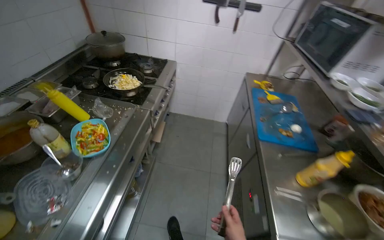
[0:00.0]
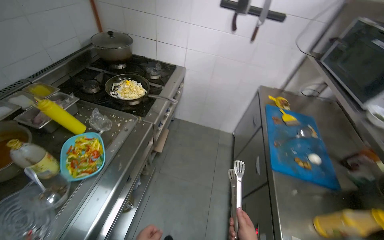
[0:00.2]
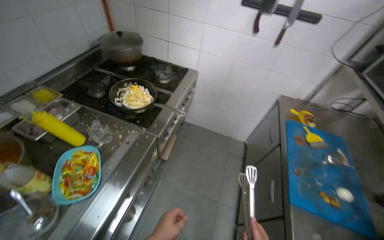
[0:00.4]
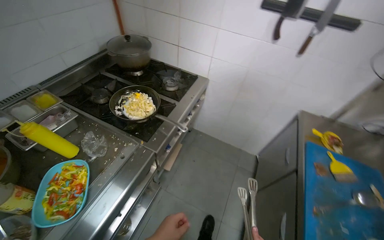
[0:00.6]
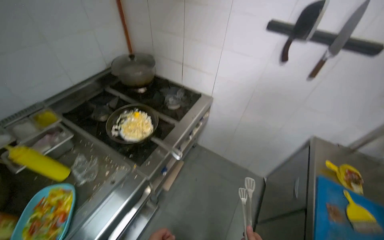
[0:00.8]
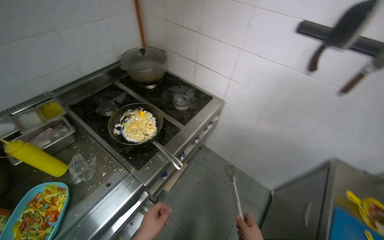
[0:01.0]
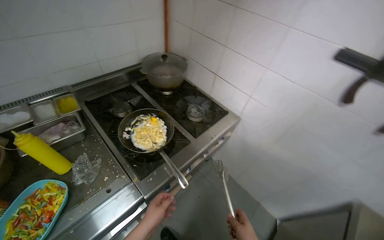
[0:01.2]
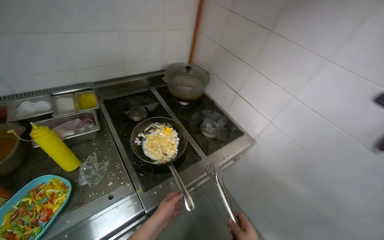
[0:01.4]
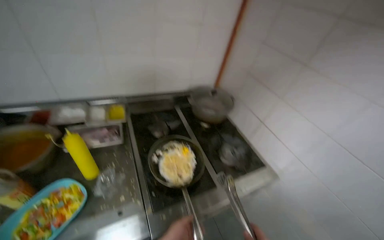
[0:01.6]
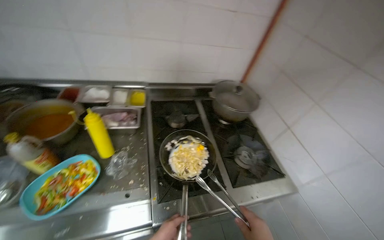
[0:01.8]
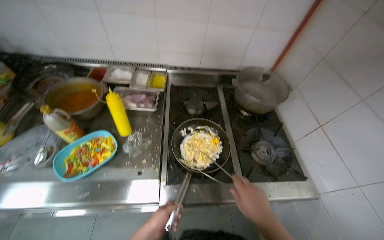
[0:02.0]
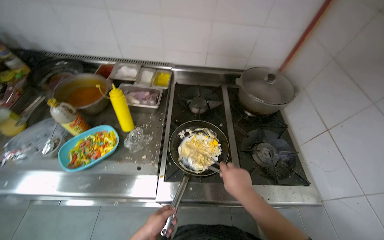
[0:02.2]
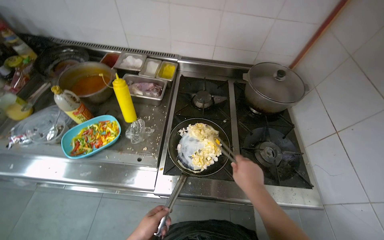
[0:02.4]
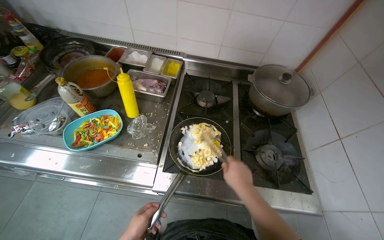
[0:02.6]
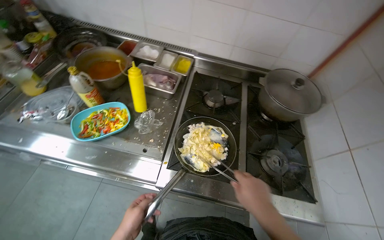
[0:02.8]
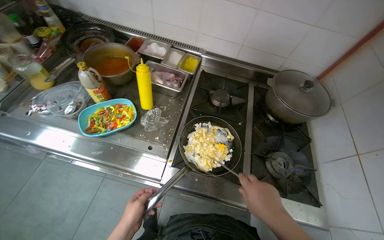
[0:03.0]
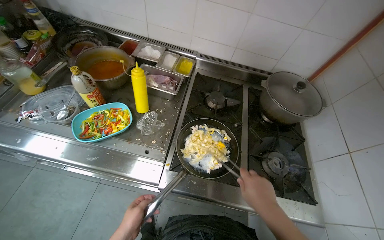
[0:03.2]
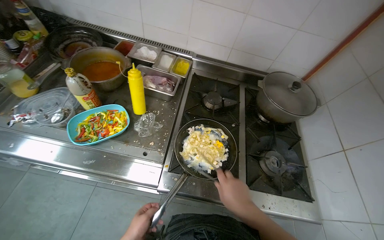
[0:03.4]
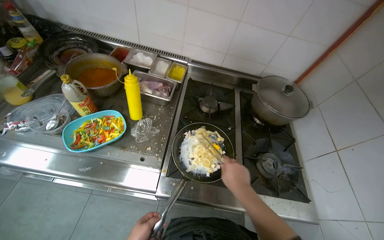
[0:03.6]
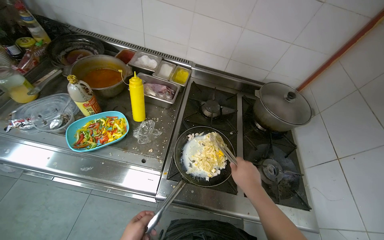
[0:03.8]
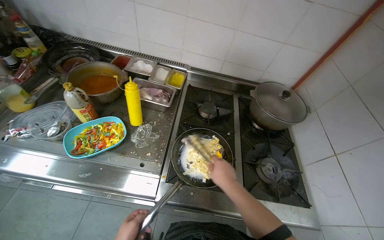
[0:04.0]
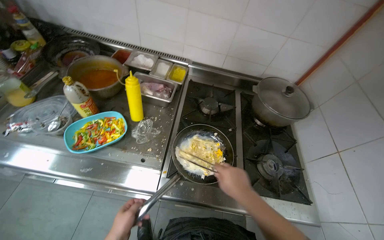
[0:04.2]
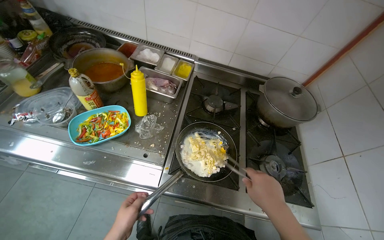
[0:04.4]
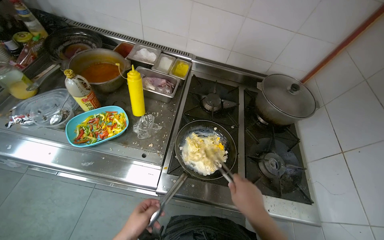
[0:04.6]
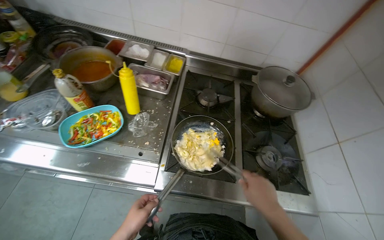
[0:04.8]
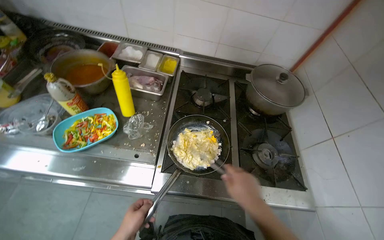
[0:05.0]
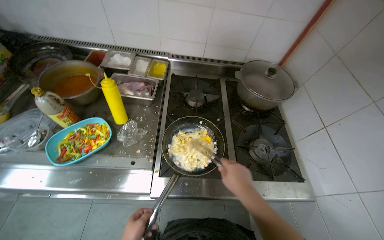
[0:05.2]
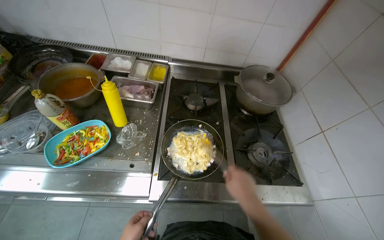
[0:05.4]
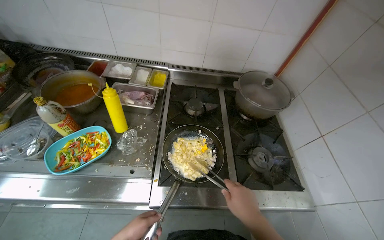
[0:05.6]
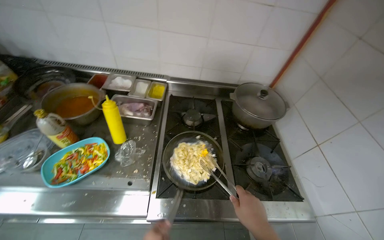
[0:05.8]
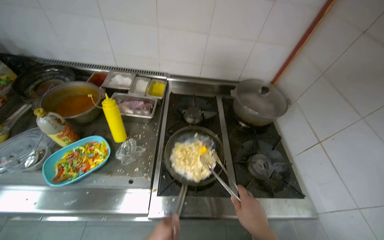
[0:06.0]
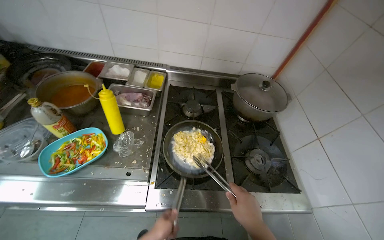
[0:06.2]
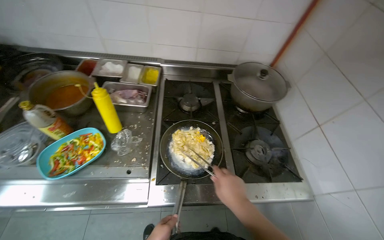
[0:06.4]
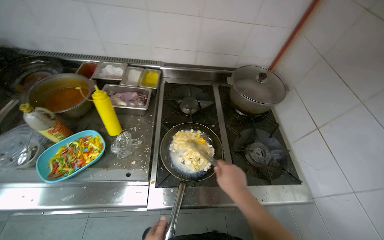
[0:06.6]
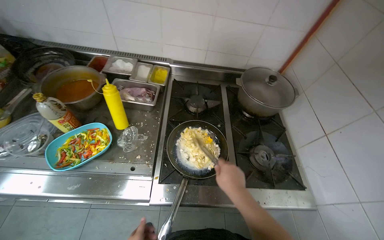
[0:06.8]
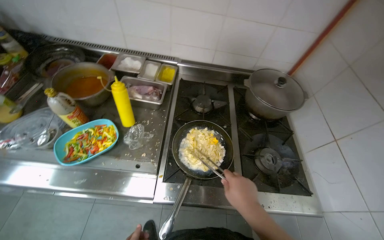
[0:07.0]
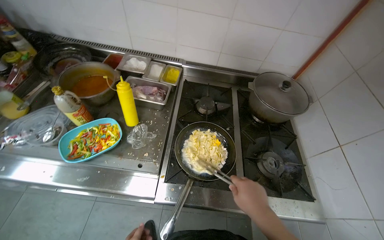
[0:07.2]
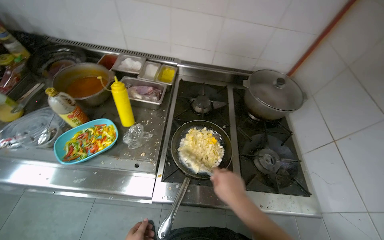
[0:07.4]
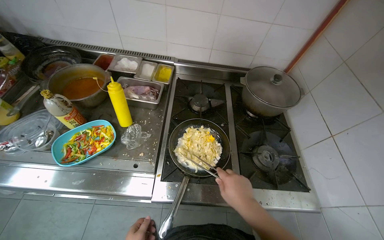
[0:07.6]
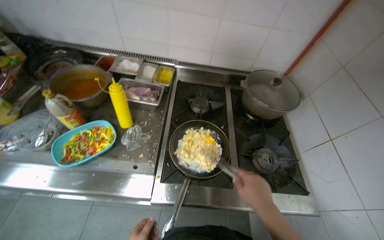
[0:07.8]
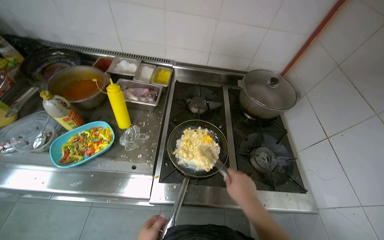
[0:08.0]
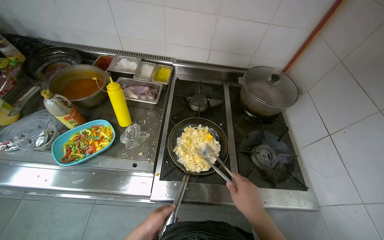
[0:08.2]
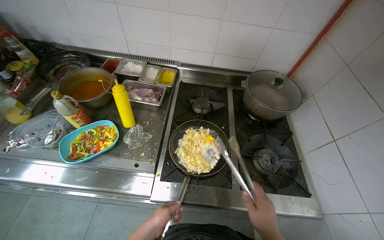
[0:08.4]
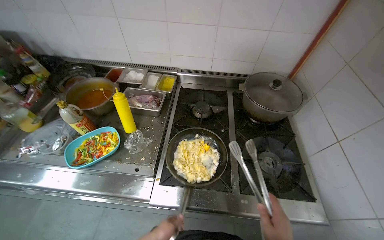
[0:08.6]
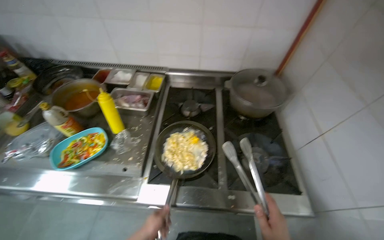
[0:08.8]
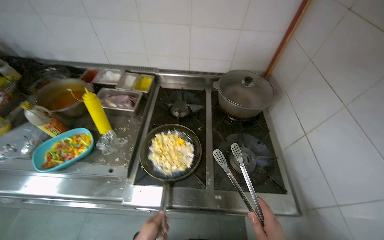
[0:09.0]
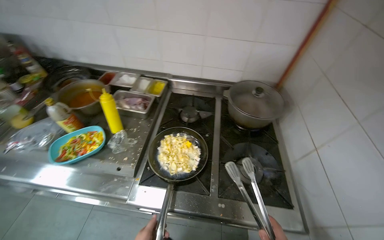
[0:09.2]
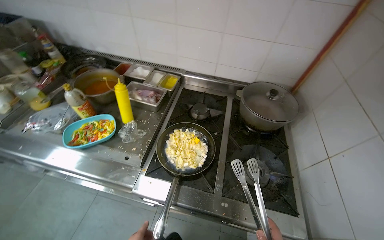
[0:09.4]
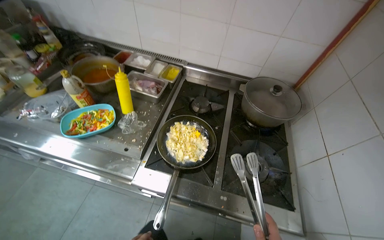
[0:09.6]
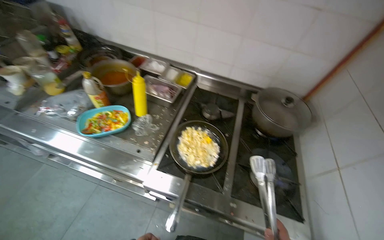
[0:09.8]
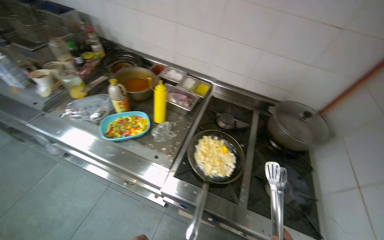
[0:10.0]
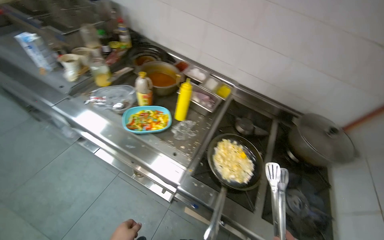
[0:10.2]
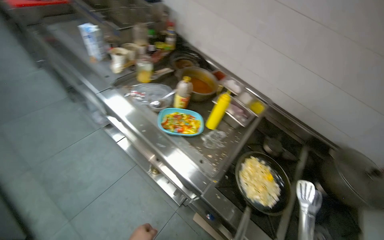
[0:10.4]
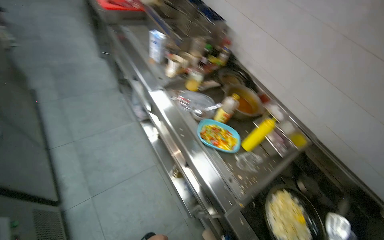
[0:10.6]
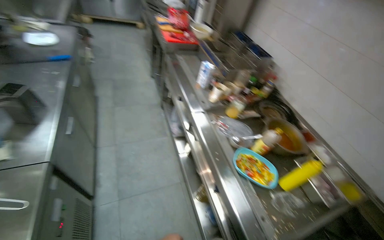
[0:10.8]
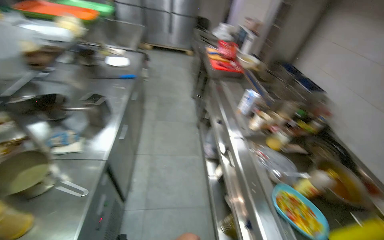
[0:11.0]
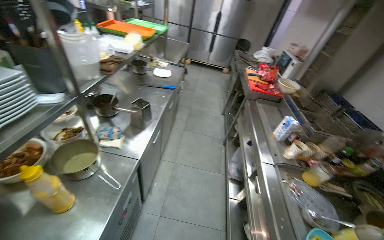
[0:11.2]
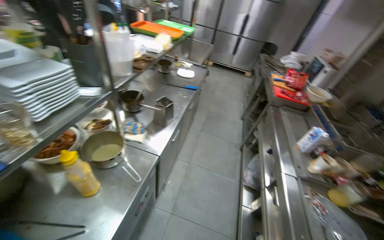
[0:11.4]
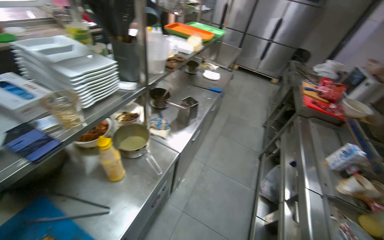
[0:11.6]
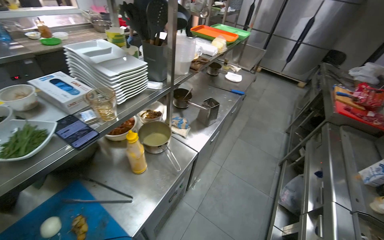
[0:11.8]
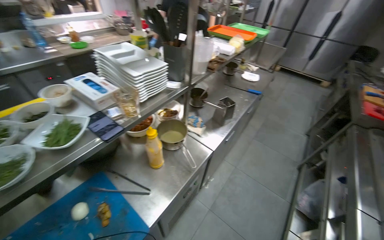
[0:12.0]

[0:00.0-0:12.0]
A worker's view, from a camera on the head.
Job: cooking food.
The whole recording: Stirring ingredients in pan. The worker stirs ingredients in a pan on the stove using tongs.
0:00.0 to 0:01.6: The wearer moves about 80 cm. The wearer looks approximately 55 degrees further to the left.
0:01.6 to 0:03.0: The wearer looks some 40 degrees further to the left.
0:09.0 to 0:10.4: The camera is carried to the left, approximately 40 cm. The wearer's head swings about 35 degrees to the left.
0:10.4 to 0:12.0: The head turns to the left by about 85 degrees. The camera pitches upward, by approximately 25 degrees.

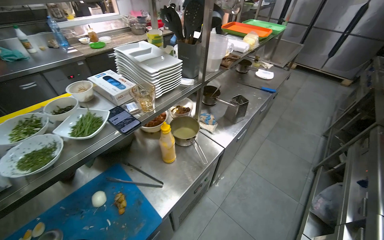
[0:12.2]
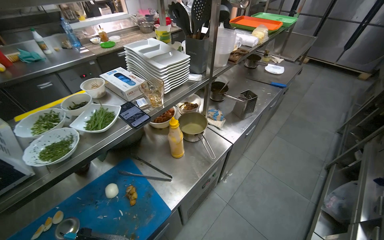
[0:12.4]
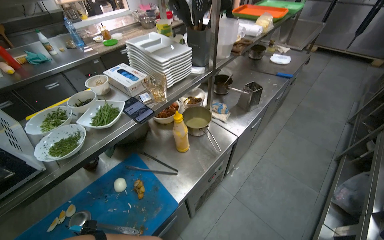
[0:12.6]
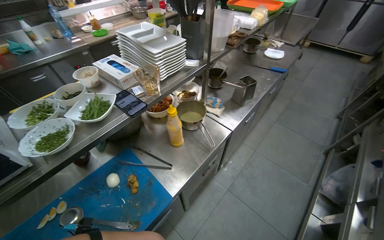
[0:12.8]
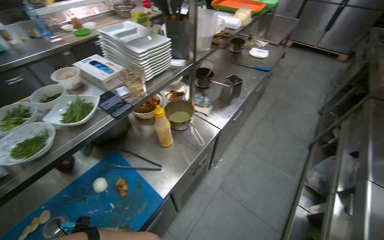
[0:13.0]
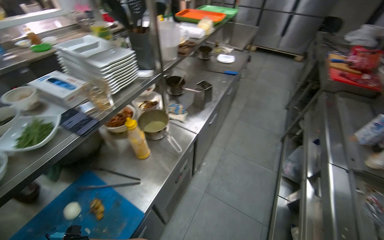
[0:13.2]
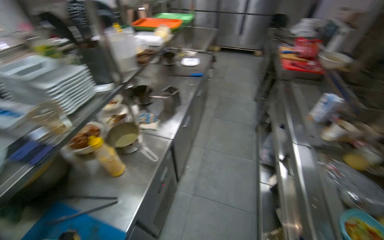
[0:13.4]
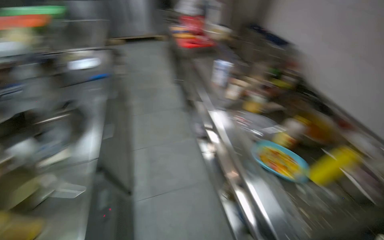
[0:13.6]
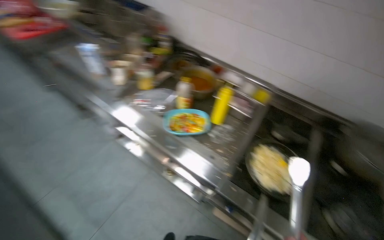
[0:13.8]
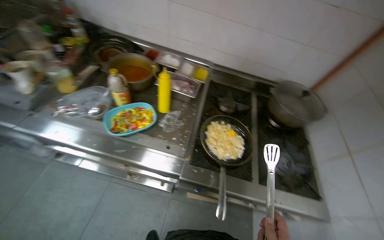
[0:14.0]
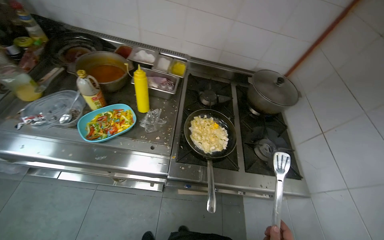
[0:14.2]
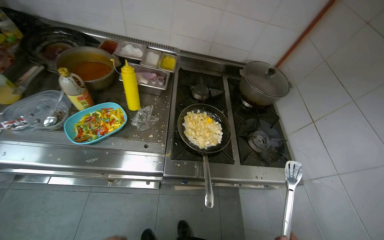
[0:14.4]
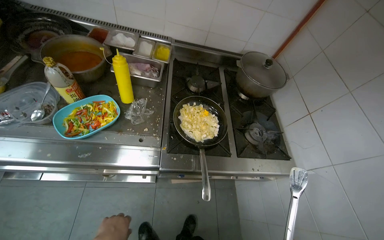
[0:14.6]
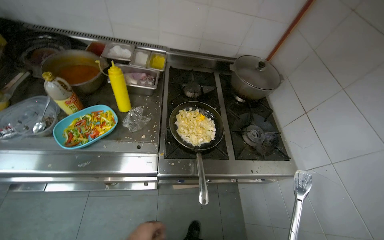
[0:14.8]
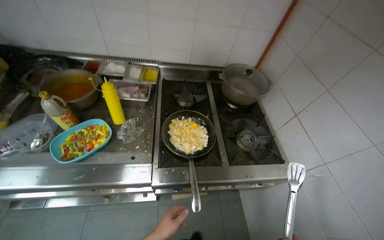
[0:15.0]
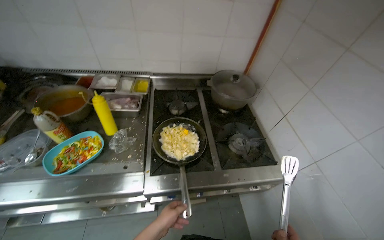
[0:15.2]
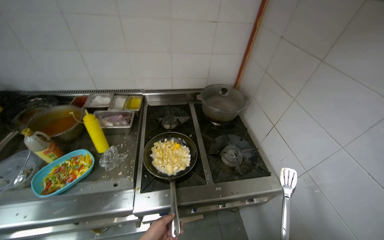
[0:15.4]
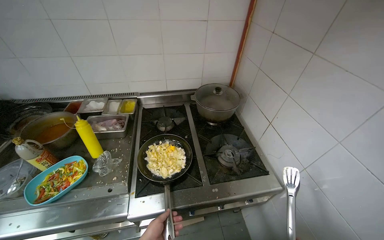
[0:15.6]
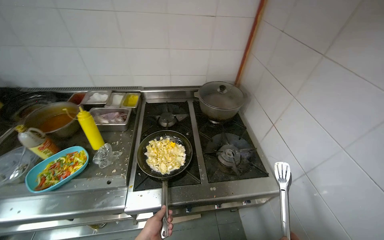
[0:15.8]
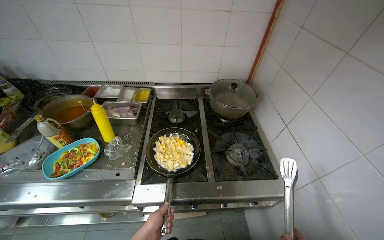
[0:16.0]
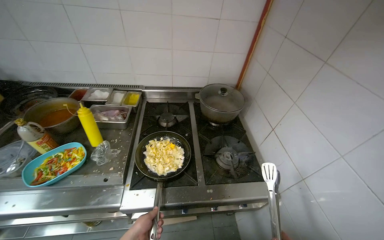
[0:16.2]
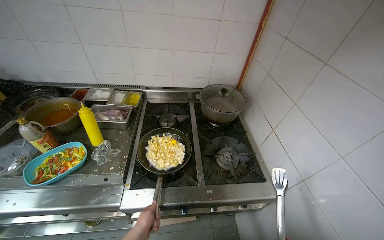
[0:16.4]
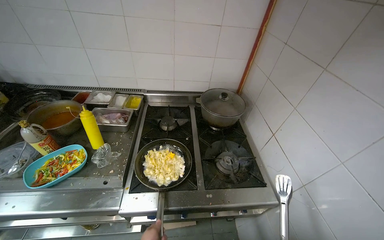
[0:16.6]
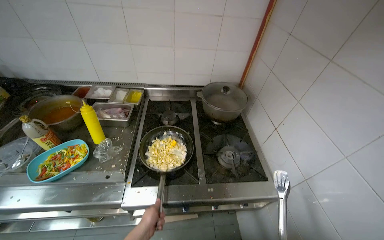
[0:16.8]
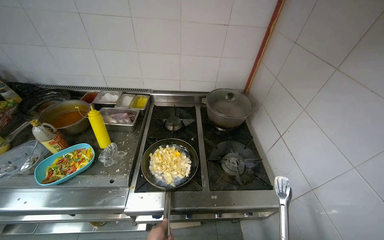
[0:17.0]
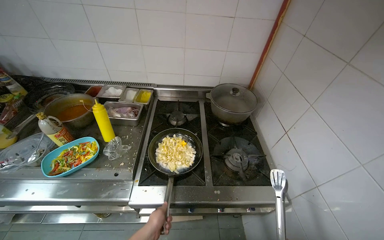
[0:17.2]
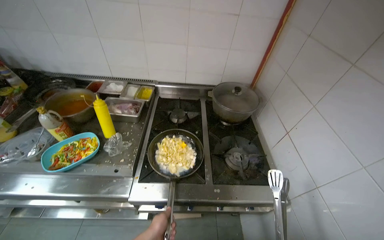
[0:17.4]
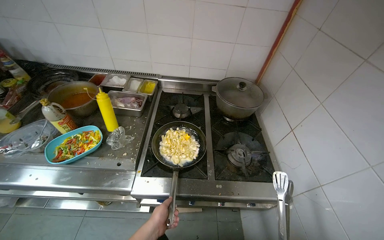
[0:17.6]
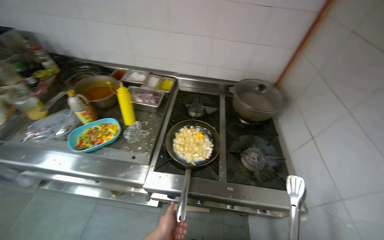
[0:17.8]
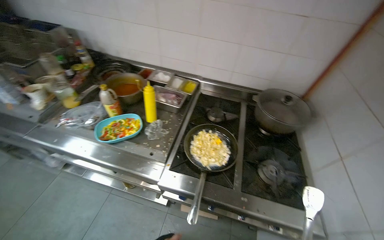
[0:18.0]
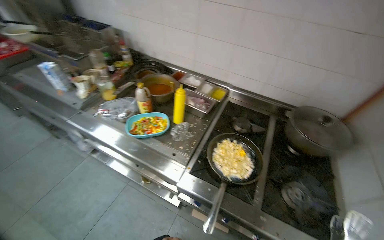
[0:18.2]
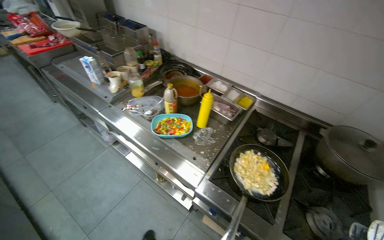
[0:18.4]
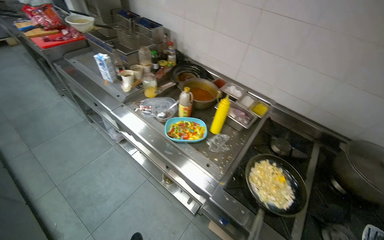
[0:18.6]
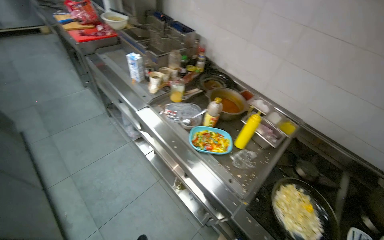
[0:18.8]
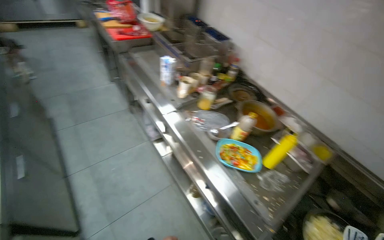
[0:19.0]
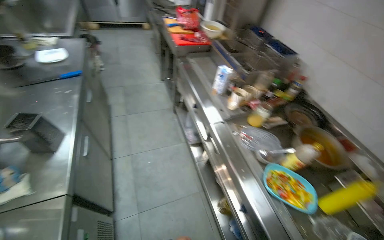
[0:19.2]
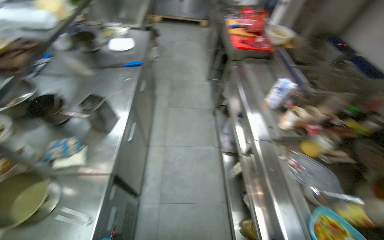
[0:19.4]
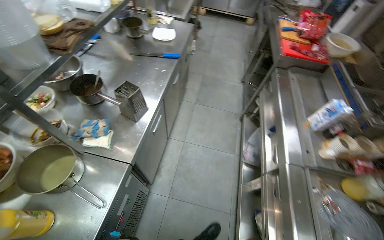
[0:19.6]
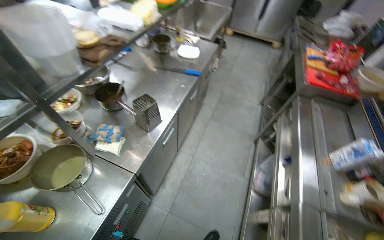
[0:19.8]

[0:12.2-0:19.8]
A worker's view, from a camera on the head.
Job: cooking food.
The whole recording: Stirring ingredients in pan. The worker stirs ingredients in a pan on the stove using tongs.
0:12.2 to 0:13.8: The head rotates some 100 degrees to the right.
0:13.8 to 0:15.2: The head turns to the right by roughly 40 degrees.
0:16.8 to 0:18.2: The wearer looks some 30 degrees further to the left.
0:18.2 to 0:19.8: The wearer moves about 70 cm. The head rotates some 85 degrees to the left.
